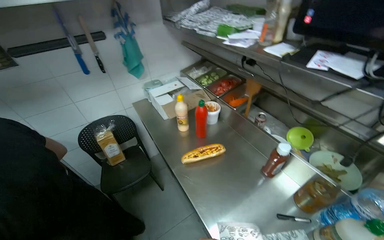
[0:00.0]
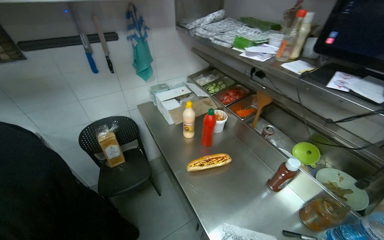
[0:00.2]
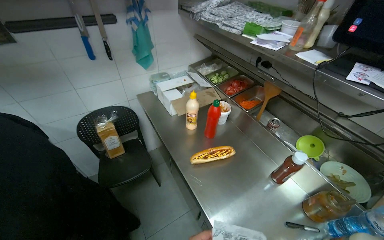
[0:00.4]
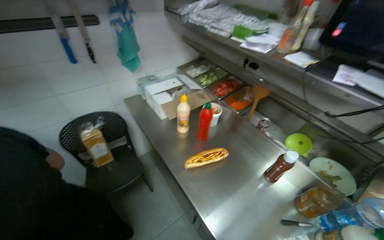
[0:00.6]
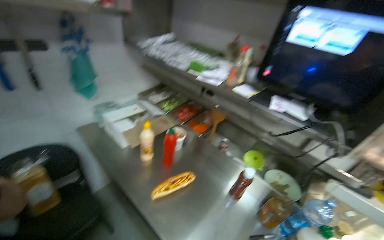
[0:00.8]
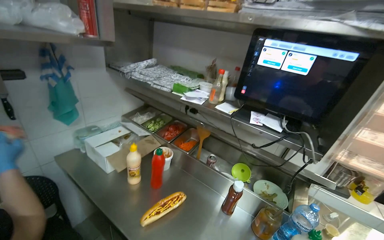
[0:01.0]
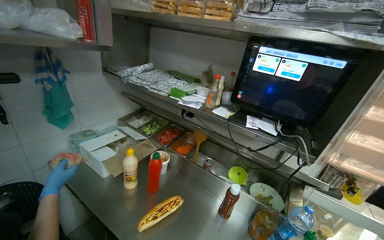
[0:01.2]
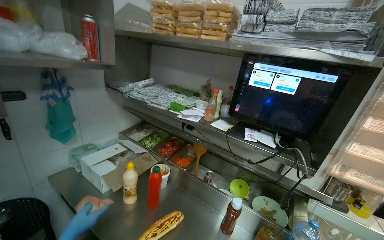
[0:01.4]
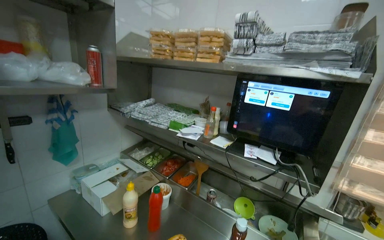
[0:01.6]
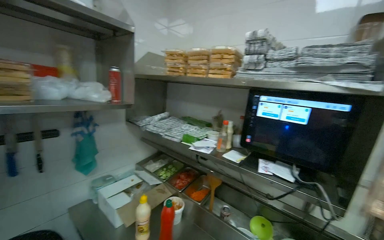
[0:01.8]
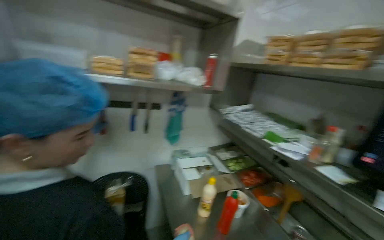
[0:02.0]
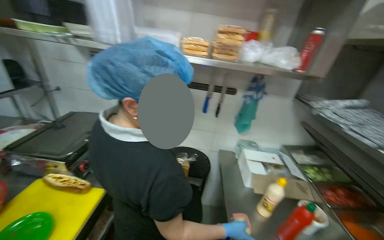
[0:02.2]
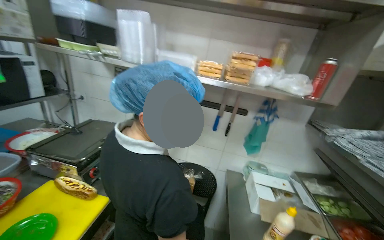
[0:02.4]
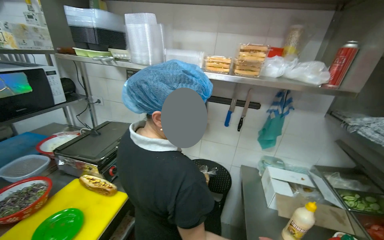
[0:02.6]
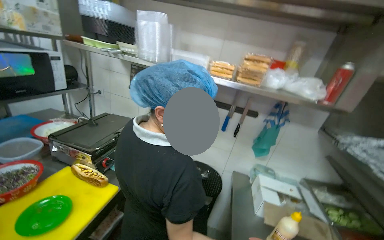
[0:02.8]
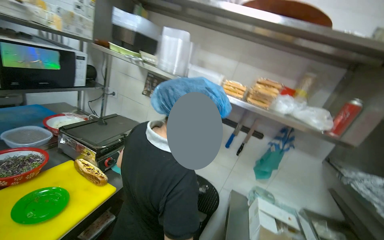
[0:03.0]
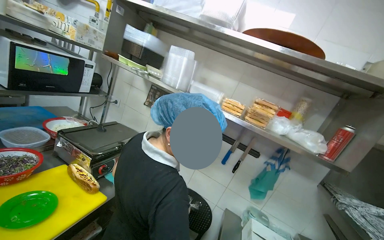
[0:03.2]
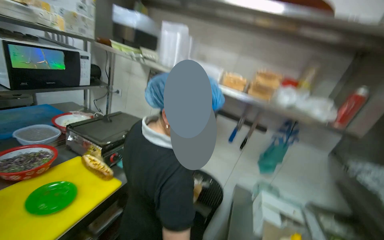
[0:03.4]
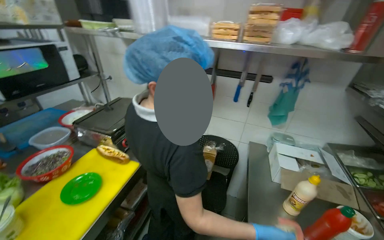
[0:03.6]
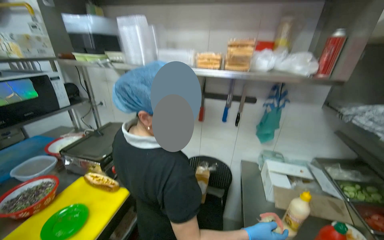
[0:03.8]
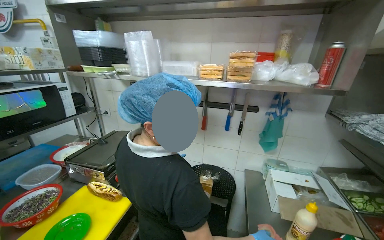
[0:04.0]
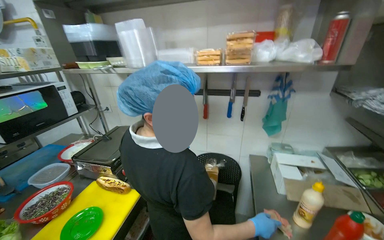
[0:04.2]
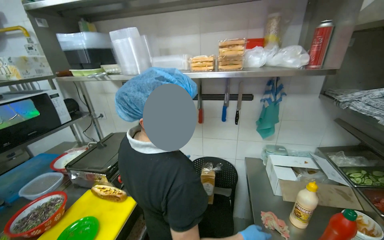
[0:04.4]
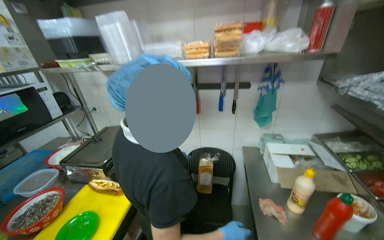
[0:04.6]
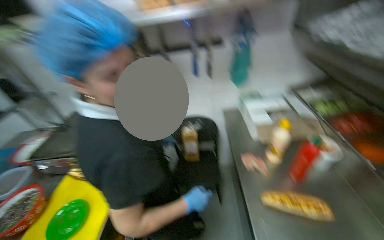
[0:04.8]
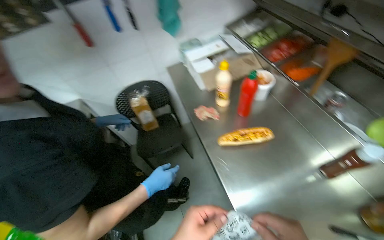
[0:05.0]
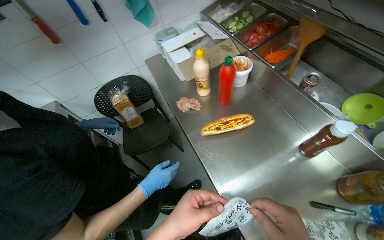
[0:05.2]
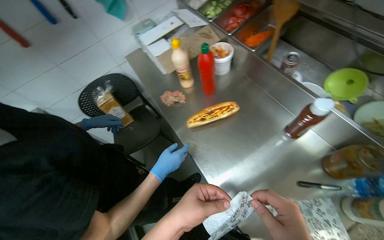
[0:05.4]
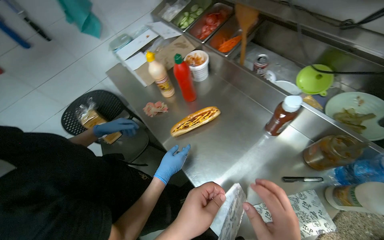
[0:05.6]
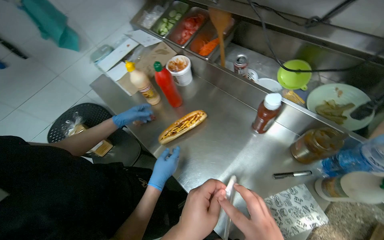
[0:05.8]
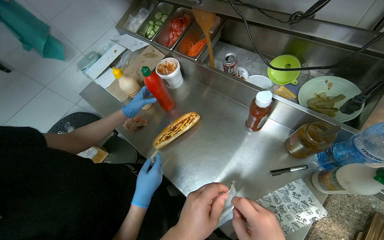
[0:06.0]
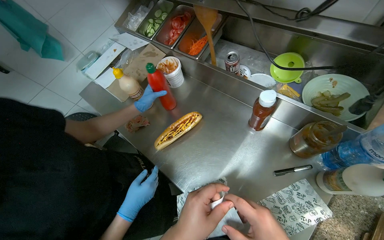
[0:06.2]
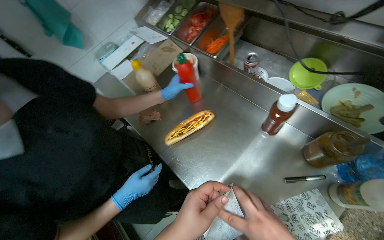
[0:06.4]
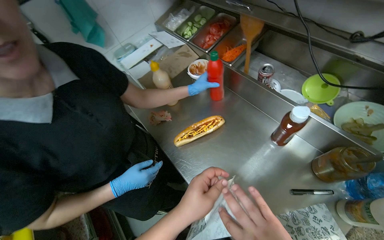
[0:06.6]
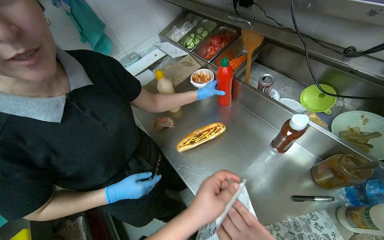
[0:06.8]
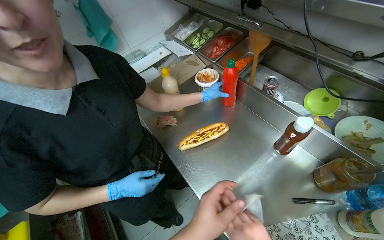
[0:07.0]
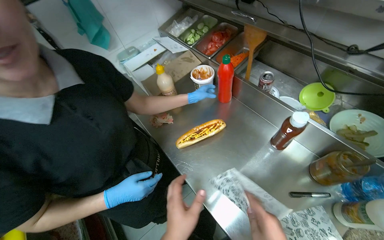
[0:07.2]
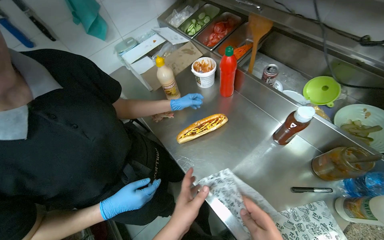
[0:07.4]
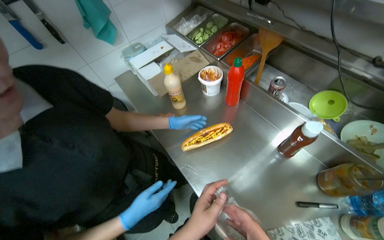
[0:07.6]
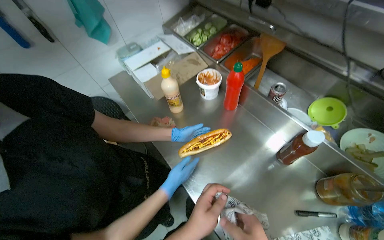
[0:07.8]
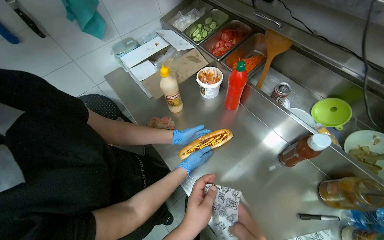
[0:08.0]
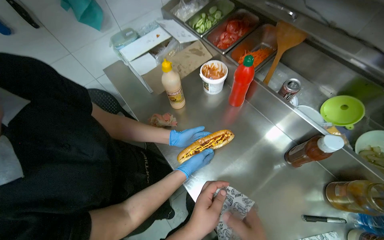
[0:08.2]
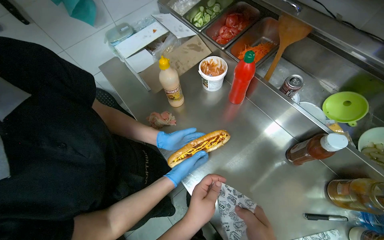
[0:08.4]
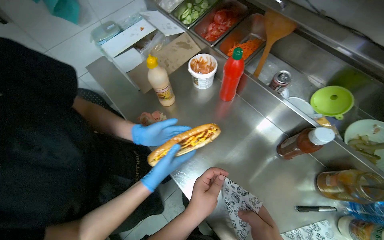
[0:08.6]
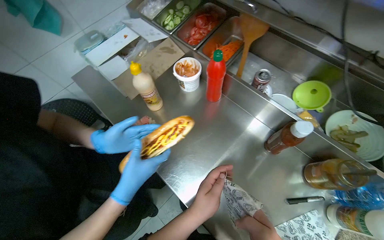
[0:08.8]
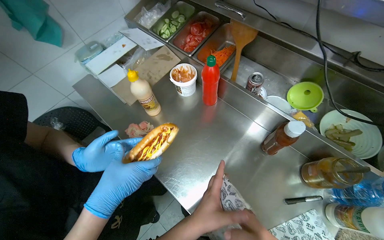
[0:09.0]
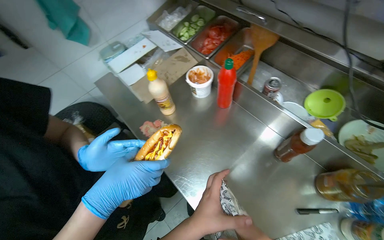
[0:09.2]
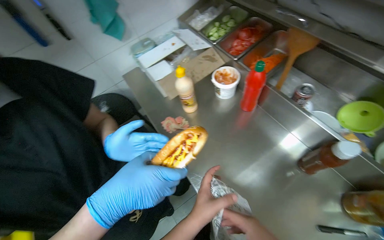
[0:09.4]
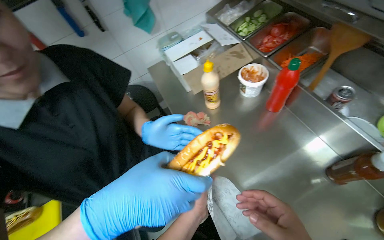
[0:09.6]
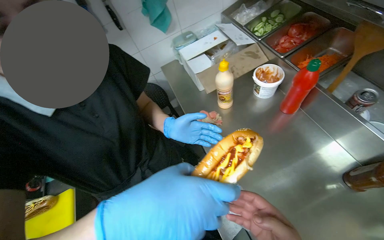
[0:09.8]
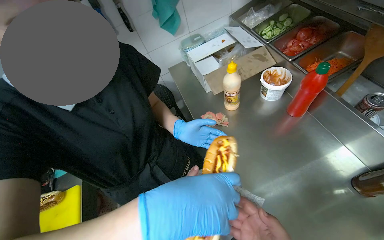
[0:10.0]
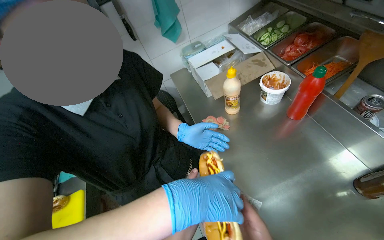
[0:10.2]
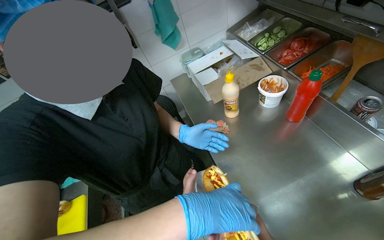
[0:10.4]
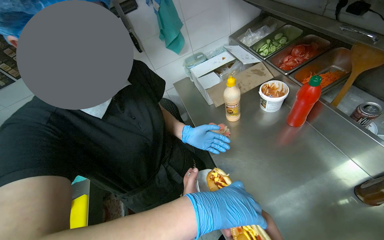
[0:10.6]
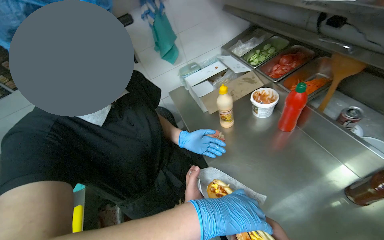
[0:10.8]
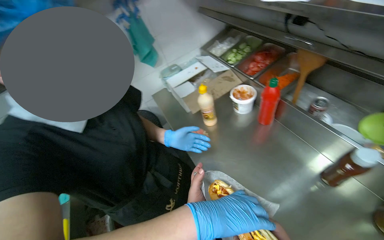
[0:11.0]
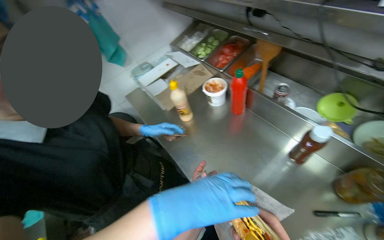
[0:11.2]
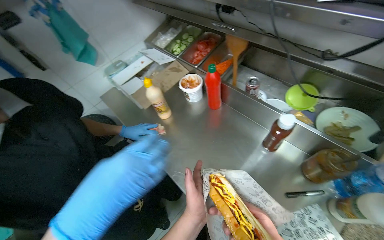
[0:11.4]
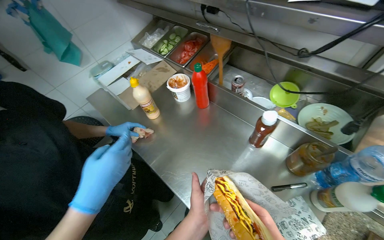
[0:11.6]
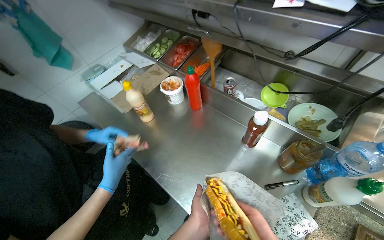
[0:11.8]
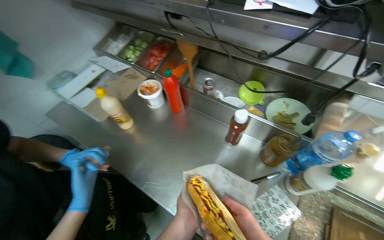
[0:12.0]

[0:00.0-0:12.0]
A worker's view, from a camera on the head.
Job: preparing food.
The whole recording: Wrapping and plating hotdog. The worker wraps a hotdog in paper and places it on a serving tray.
0:00.0 to 0:01.6: The view pans to the right by roughly 25 degrees. The camera pitches upward, by approximately 25 degrees.
0:01.6 to 0:03.0: The head rotates approximately 75 degrees to the left.
0:04.4 to 0:06.0: The wearer's head swings some 65 degrees to the right. The wearer looks some 30 degrees further downward.
0:09.0 to 0:10.4: The head turns to the left by roughly 25 degrees. The left hand moves nearer and farther over roughly 15 cm, changing direction 2 times.
0:10.4 to 0:12.0: The head turns to the right by roughly 35 degrees. The left hand heads down the picture, covering approximately 10 cm.

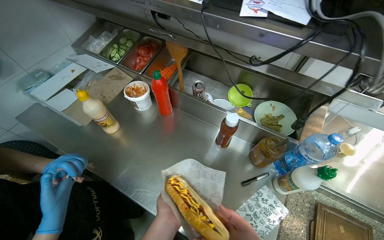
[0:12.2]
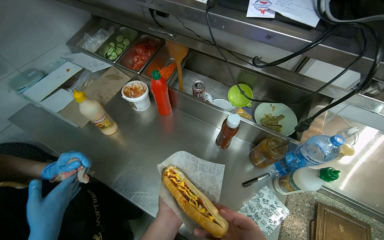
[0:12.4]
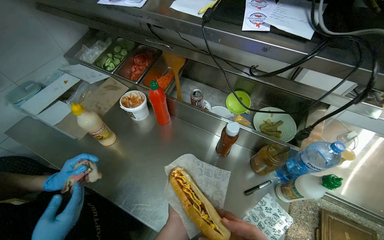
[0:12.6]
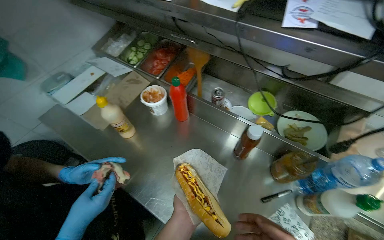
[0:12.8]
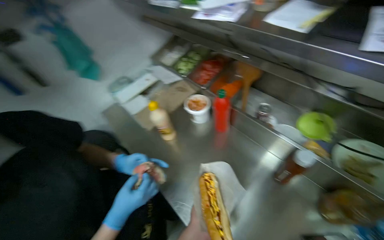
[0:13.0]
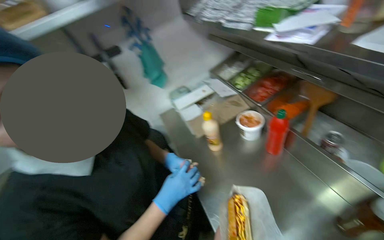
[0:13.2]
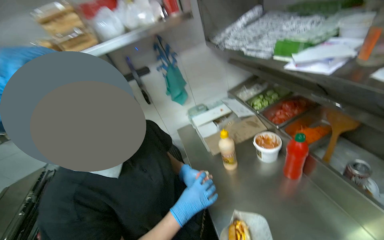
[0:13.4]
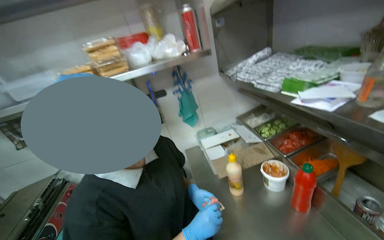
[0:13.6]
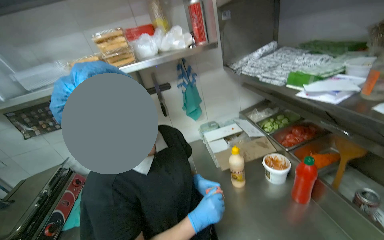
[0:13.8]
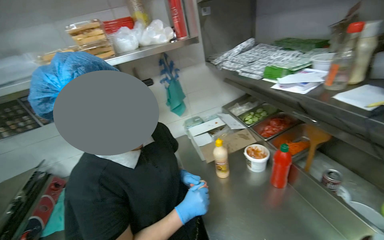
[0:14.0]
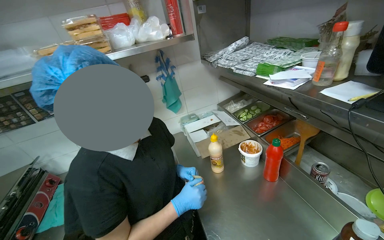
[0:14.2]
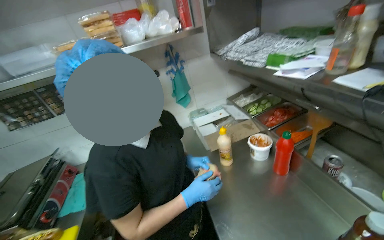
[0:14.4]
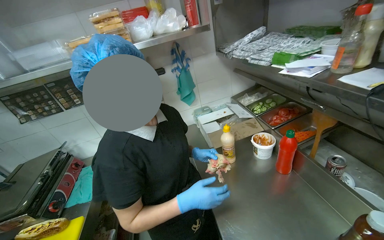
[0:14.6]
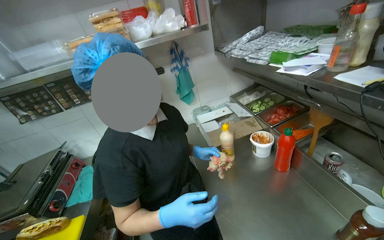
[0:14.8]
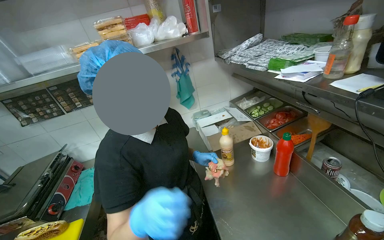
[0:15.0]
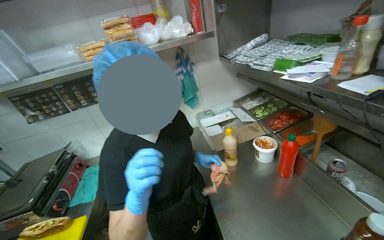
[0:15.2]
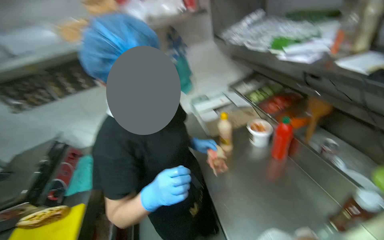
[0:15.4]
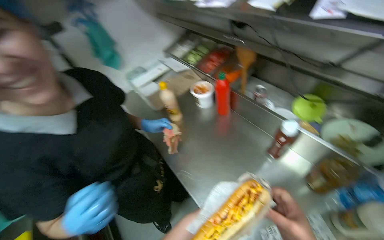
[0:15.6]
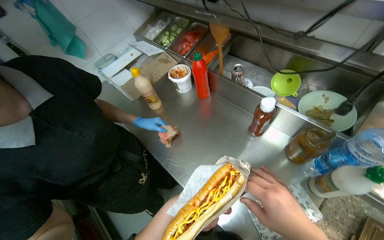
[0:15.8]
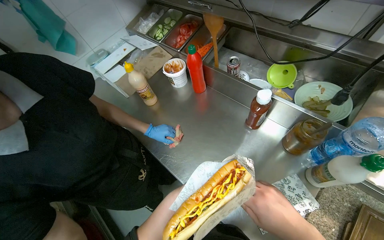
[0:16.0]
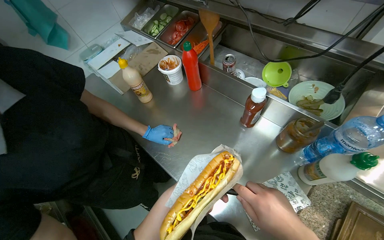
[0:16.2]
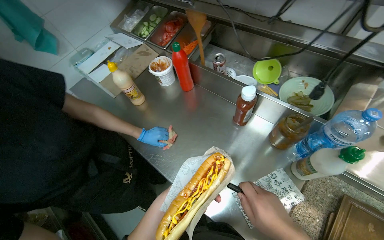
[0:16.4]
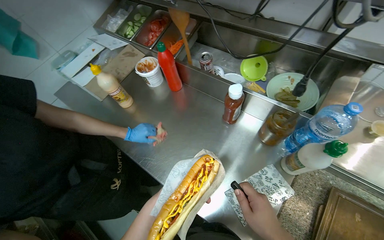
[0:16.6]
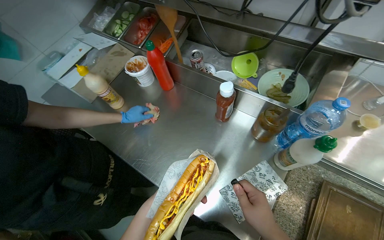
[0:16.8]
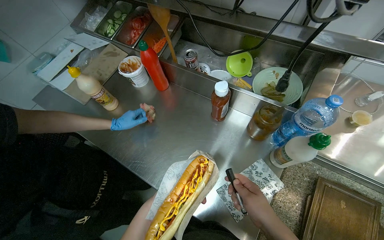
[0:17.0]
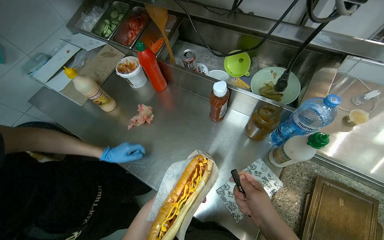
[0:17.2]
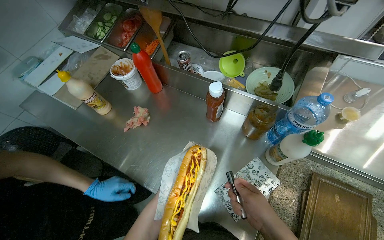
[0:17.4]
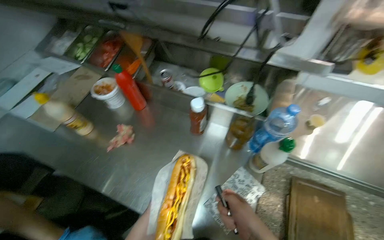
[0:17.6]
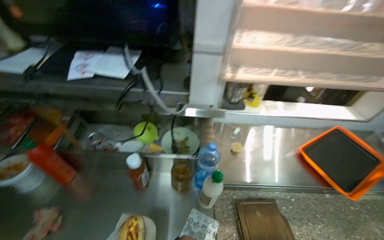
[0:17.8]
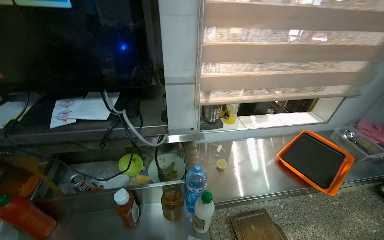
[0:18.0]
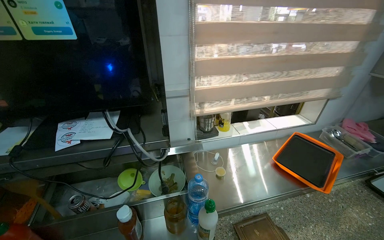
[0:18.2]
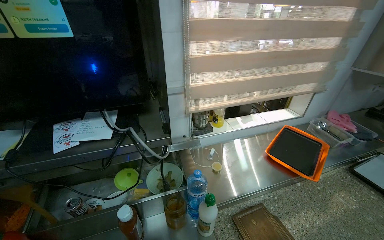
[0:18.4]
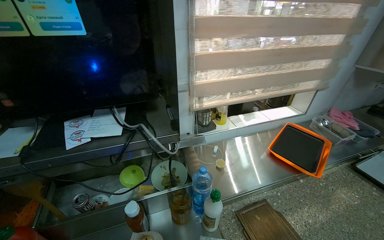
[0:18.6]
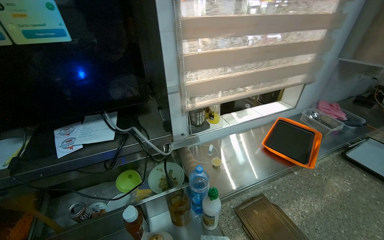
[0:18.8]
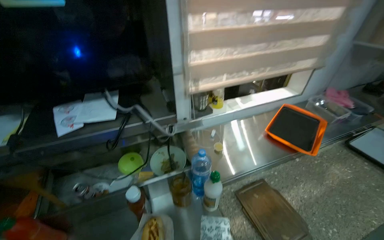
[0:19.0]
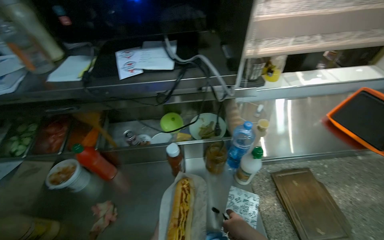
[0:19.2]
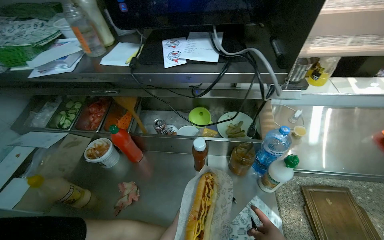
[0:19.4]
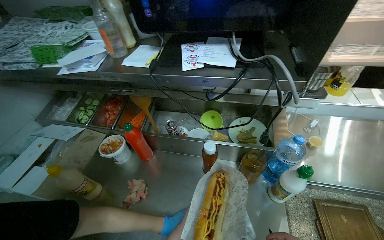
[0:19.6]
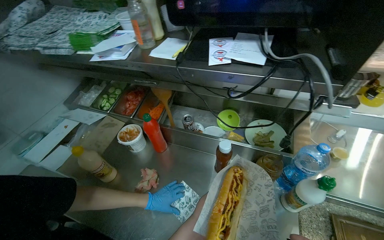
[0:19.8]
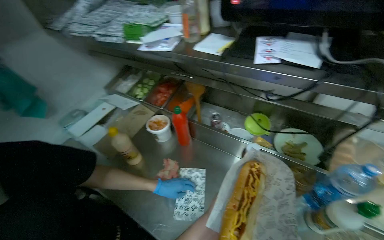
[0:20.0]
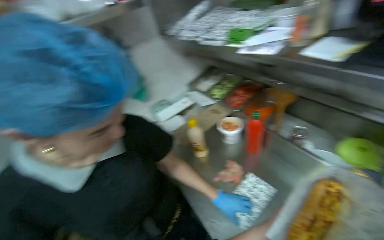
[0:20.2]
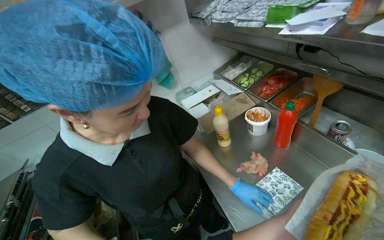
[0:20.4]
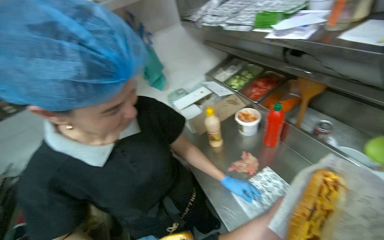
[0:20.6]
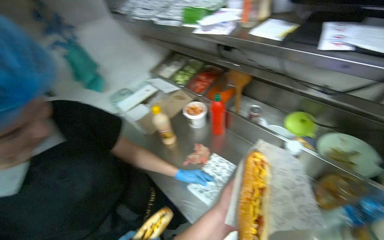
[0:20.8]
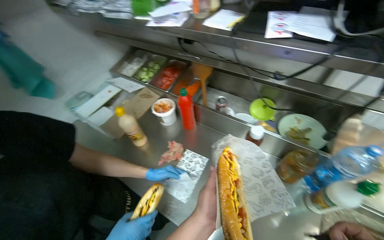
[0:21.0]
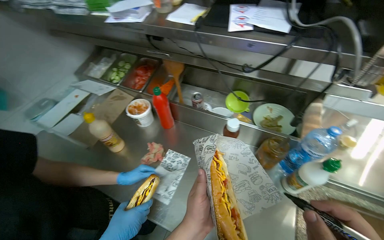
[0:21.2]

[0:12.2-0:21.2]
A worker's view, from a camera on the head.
Job: preparing food.
The whole recording: Wrapping and plating hotdog. The worker wraps a hotdog in paper and places it on a serving tray.
0:12.2 to 0:13.8: The head rotates about 50 degrees to the left. The camera pitches upward, by approximately 20 degrees.
0:13.8 to 0:15.2: The left hand shifts about 25 cm nearer to the camera and to the left.
0:15.2 to 0:16.6: The wearer looks roughly 40 degrees further to the right. The camera pitches downward, by some 25 degrees.
0:16.6 to 0:18.2: The wearer's head swings some 50 degrees to the right. The view tilts roughly 30 degrees upward.
0:18.2 to 0:19.8: The wearer looks some 35 degrees further to the left. The wearer looks some 20 degrees further downward.
